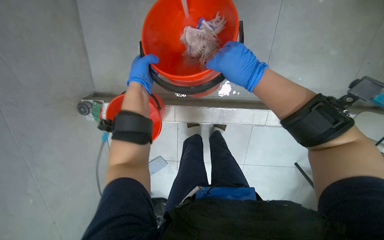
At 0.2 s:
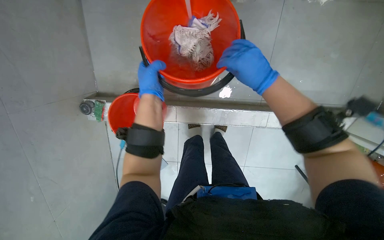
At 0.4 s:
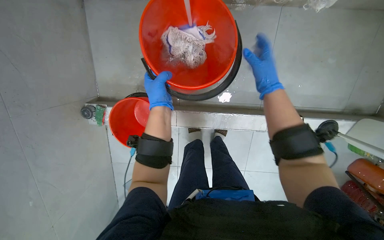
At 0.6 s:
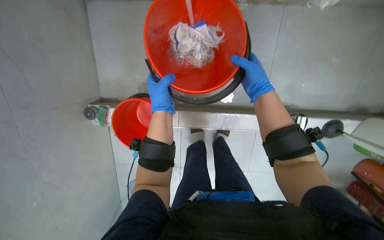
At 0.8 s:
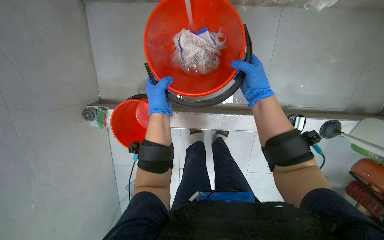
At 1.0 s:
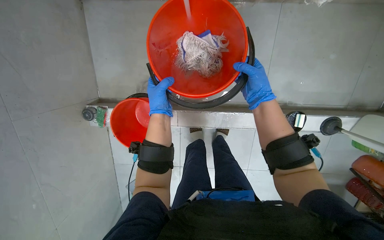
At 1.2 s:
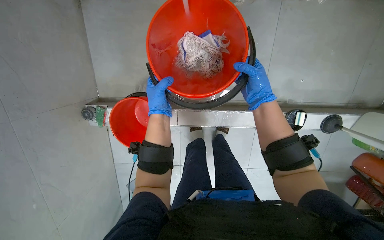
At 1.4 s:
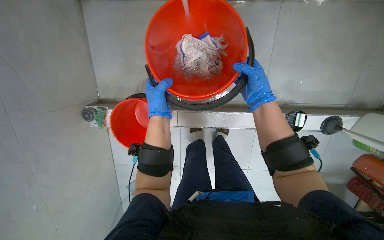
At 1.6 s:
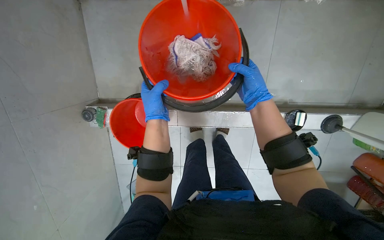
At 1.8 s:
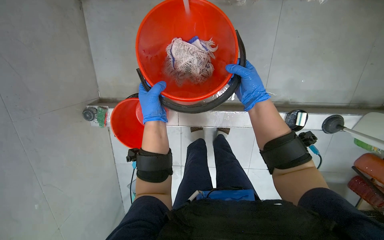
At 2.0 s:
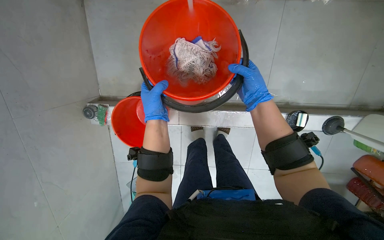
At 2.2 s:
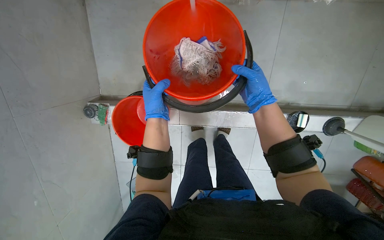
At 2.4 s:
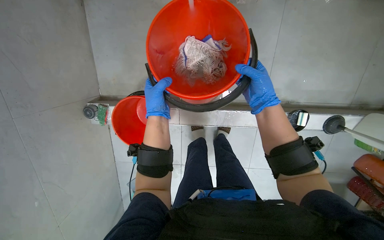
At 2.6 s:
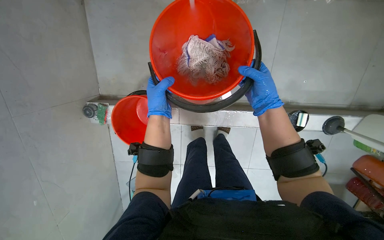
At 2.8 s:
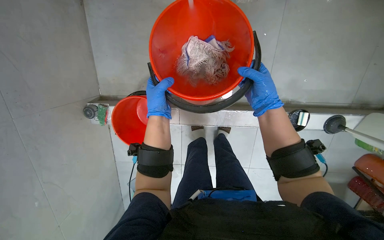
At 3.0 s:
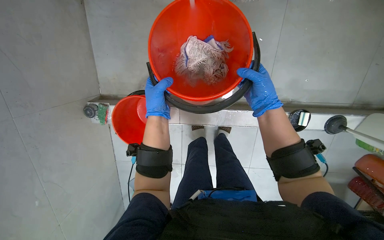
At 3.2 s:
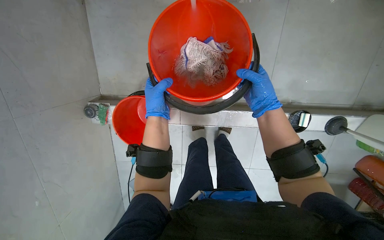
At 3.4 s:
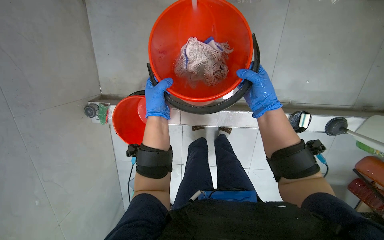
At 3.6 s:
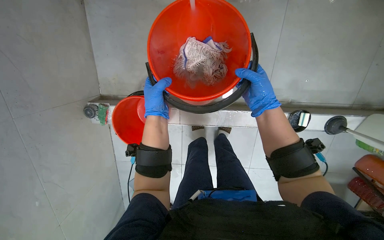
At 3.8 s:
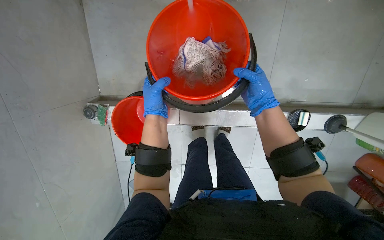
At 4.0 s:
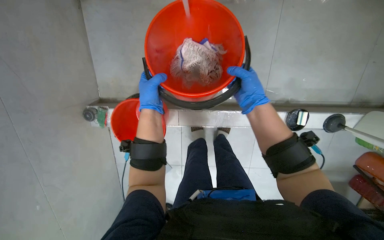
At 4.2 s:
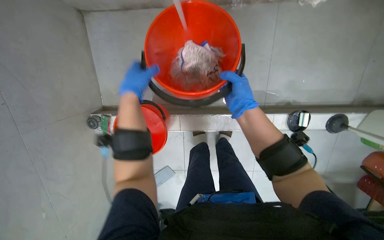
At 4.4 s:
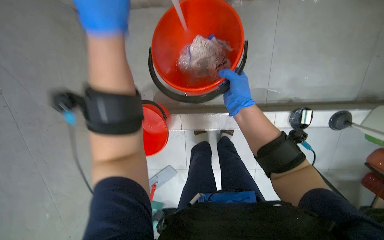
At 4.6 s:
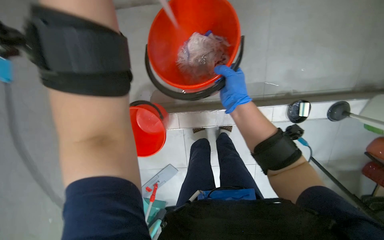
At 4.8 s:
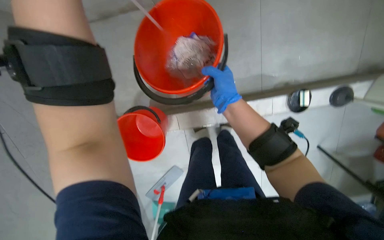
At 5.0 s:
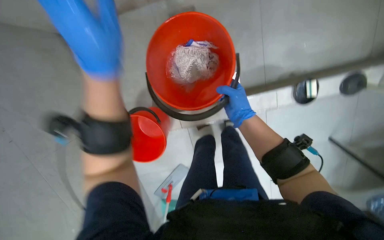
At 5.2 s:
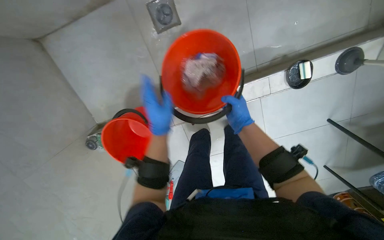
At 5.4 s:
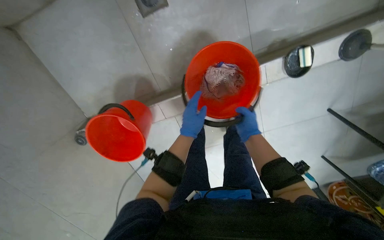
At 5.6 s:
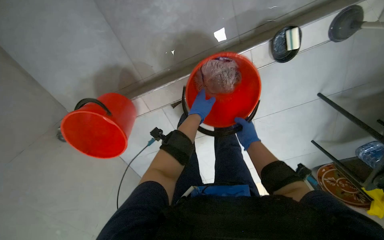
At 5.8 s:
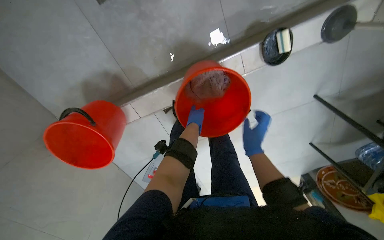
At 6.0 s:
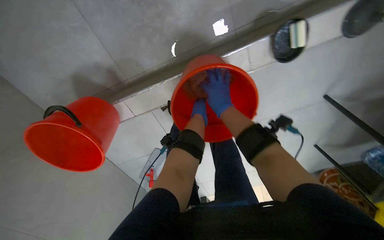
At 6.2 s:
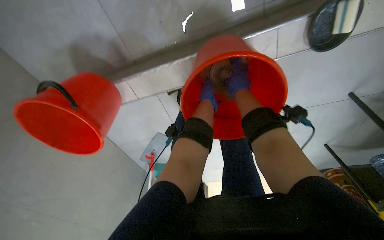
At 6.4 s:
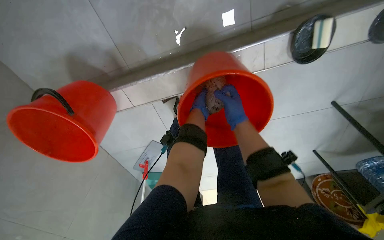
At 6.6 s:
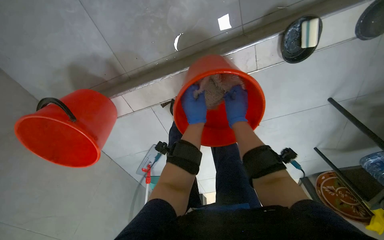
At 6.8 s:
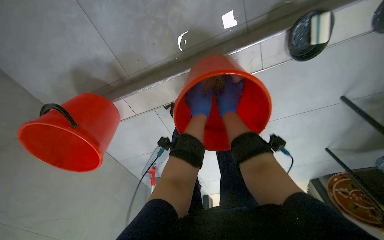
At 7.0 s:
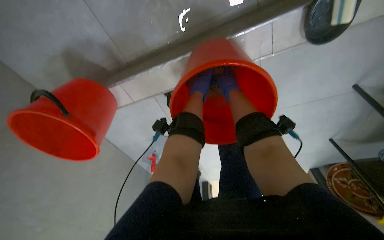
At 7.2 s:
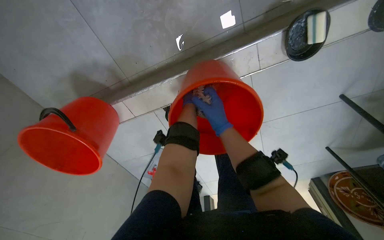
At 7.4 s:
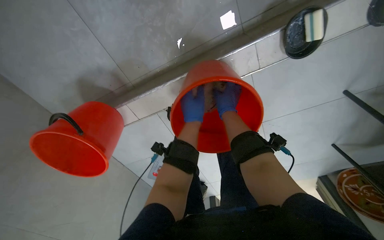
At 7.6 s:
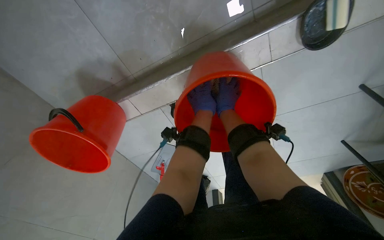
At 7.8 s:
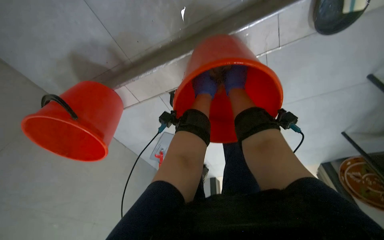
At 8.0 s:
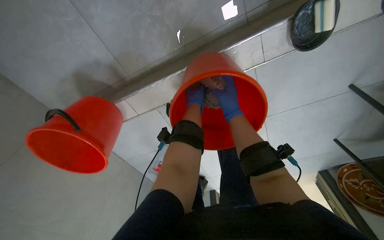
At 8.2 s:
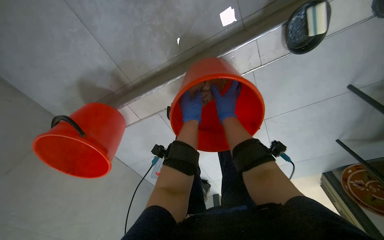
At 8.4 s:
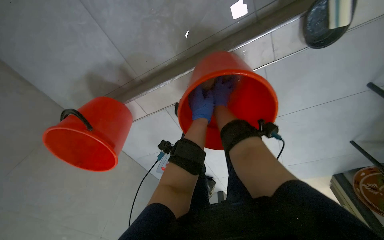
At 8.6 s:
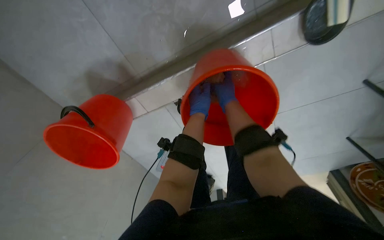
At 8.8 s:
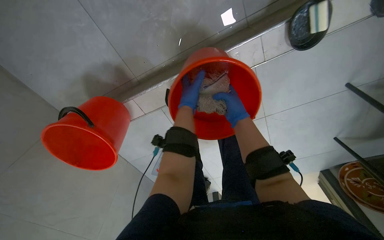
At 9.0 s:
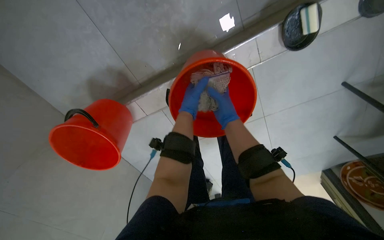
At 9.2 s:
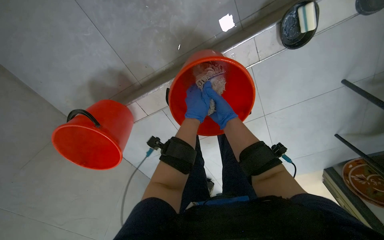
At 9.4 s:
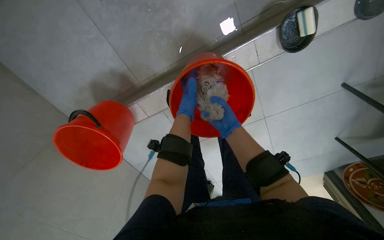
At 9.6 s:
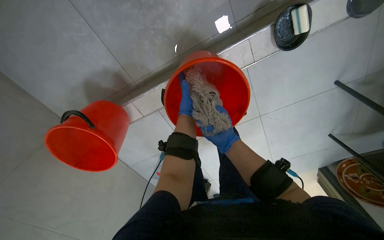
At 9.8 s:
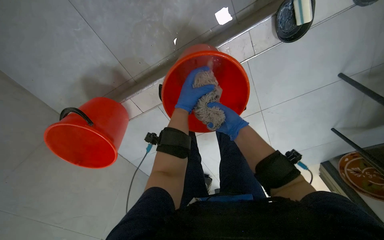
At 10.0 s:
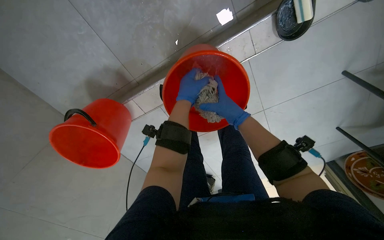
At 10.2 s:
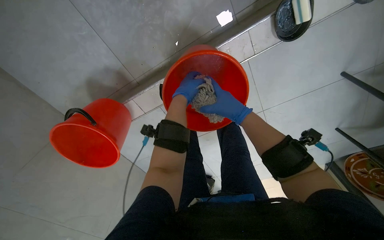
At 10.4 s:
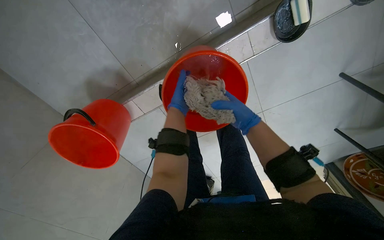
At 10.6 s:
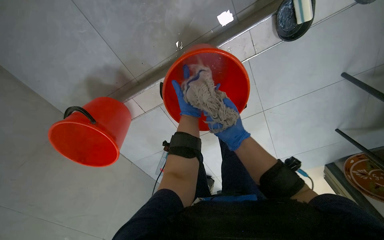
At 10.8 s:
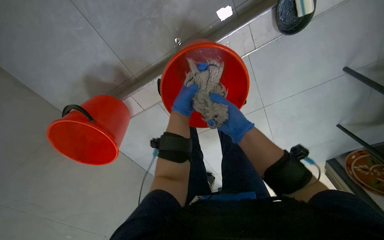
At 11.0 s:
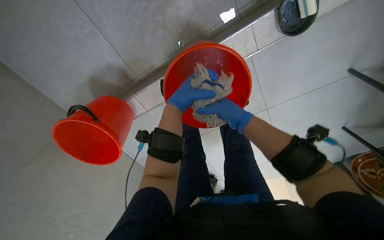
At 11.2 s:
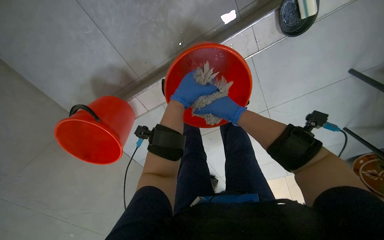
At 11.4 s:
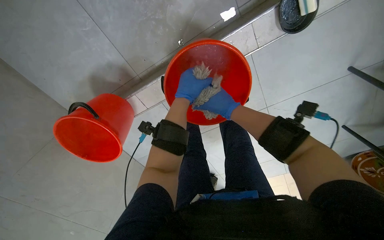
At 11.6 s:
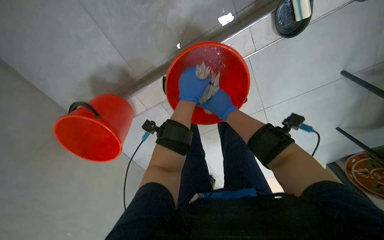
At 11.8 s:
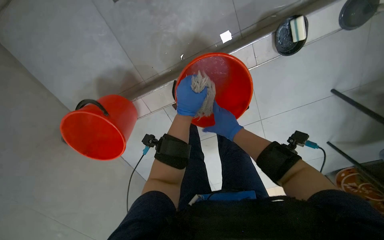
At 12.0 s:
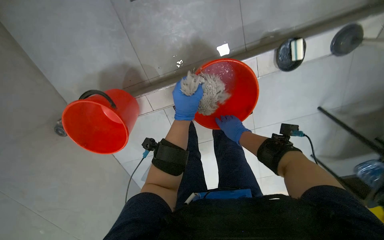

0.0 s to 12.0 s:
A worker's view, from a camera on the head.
Job: preparing cleaning supplies.
The whole recording: Preparing cleaning tools and solution. The worker prepares the mop and cleaning solution in a bucket.
1.6 to 3.0 s: The hands make small movements and keep their place.
3.0 to 4.4 s: The left hand is displaced nearer to the camera and up the picture by about 30 cm.
4.4 to 6.0 s: The head travels roughly 40 cm. The camera pitches downward, by roughly 20 degrees.
6.0 to 7.6 s: The right hand swings up and down the picture, roughly 10 cm each way, with 3 reversals, while the left hand shifts approximately 10 cm nearer to the camera.
7.6 to 9.0 s: The right hand goes roughly 10 cm nearer to the camera.
9.0 to 10.4 s: The right hand goes farther from the camera and returns, about 10 cm each way.
10.4 to 12.0 s: The left hand goes farther from the camera and returns, approximately 10 cm each way. Meanwhile the right hand goes nearer and farther, roughly 15 cm each way, reversing 2 times.

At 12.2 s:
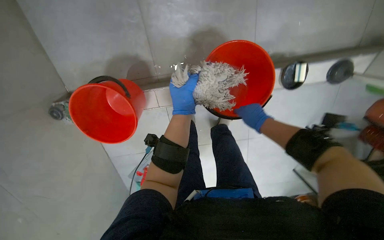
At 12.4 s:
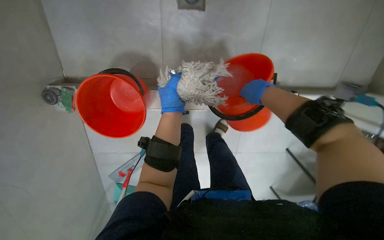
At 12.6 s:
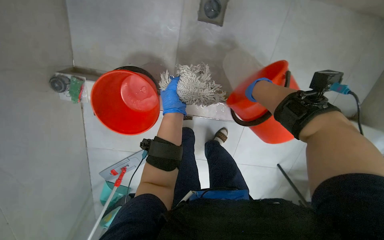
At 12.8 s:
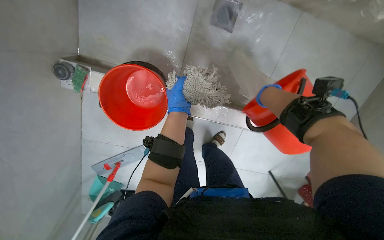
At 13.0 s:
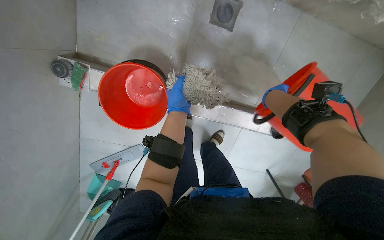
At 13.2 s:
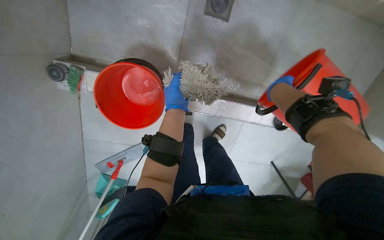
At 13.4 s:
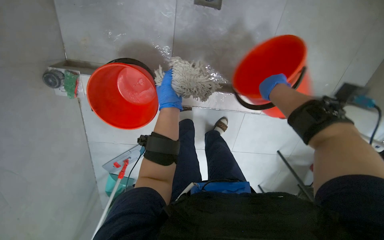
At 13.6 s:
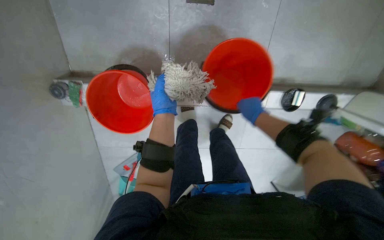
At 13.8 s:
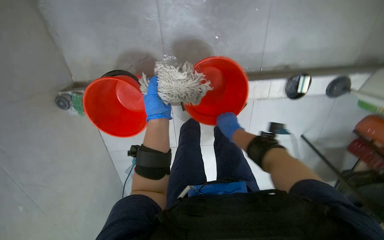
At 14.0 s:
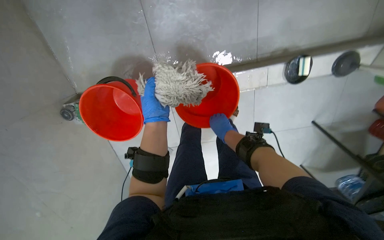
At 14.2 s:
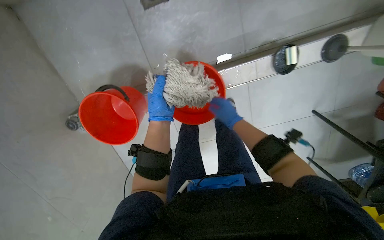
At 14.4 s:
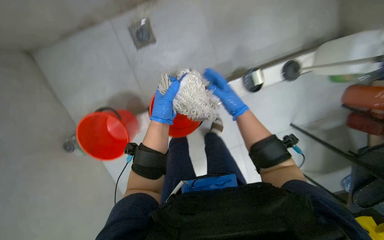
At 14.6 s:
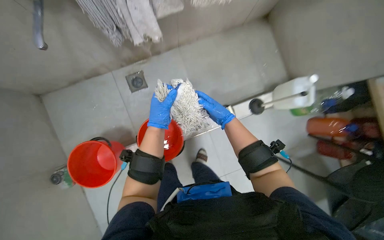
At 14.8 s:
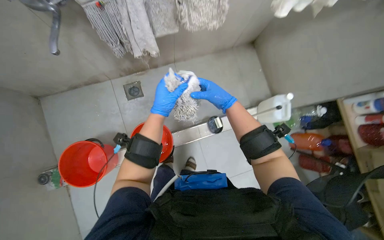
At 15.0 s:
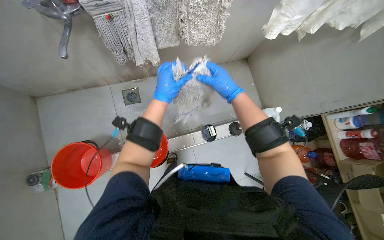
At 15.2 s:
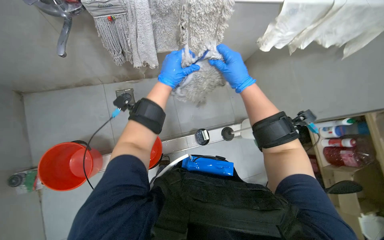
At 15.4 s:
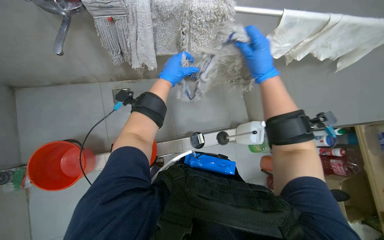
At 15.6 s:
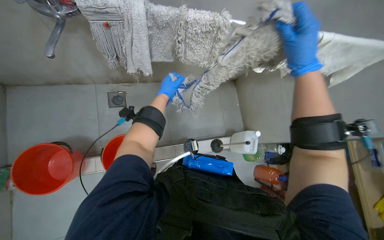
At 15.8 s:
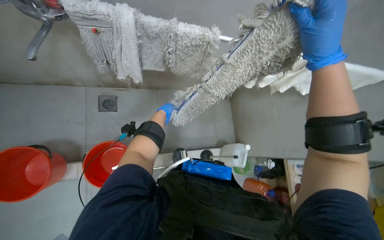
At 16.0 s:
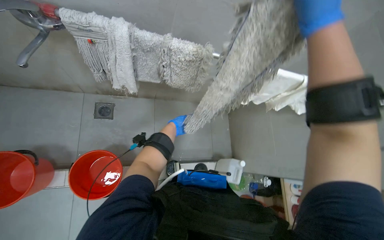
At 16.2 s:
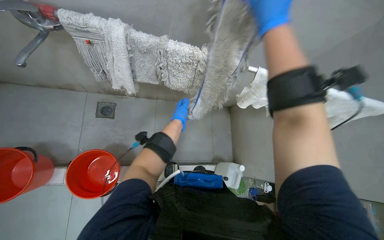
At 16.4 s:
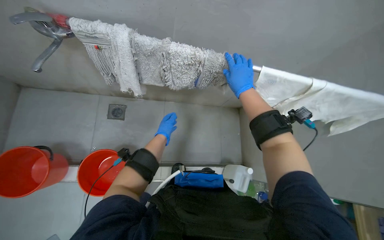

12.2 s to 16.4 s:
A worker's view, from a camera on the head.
Job: preparing cleaning supplies.
The whole recording: Preparing cleaning tools and solution. The worker prepares the mop and cleaning solution in a bucket.
13.6 to 15.0 s: The camera is carried approximately 40 cm. The view tips upward by roughly 35 degrees.
15.0 to 16.4 s: The camera pitches upward, by approximately 15 degrees. The right hand is displaced to the right by roughly 20 cm, and reaches about 25 cm nearer to the camera, then returns, while the left hand goes approximately 15 cm farther from the camera.

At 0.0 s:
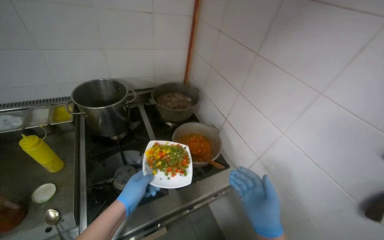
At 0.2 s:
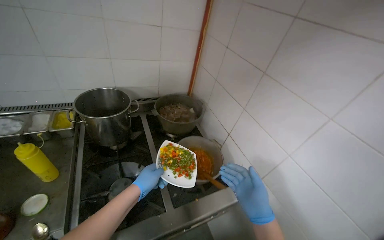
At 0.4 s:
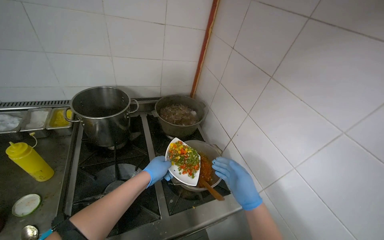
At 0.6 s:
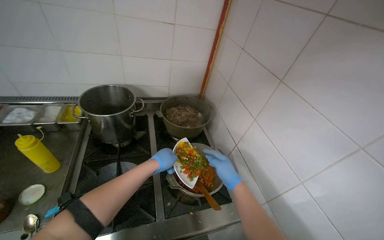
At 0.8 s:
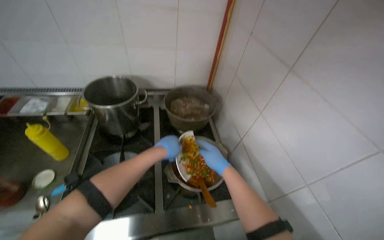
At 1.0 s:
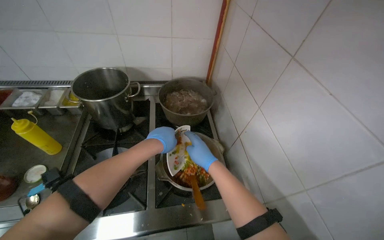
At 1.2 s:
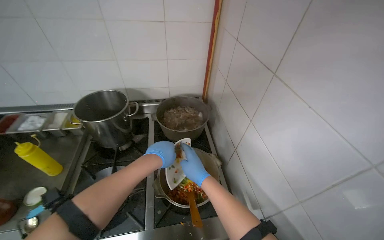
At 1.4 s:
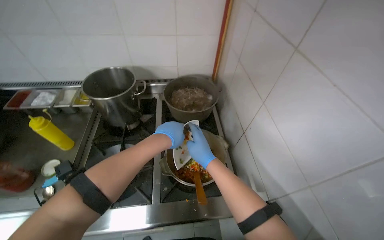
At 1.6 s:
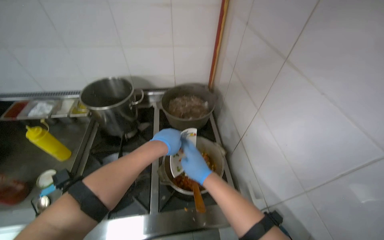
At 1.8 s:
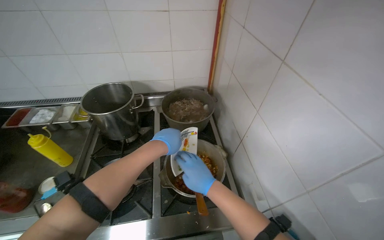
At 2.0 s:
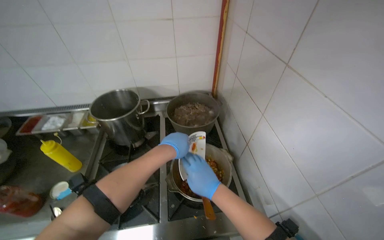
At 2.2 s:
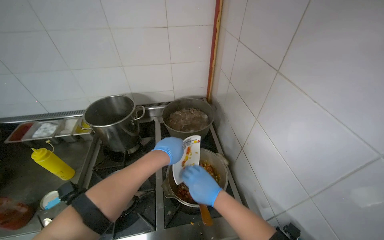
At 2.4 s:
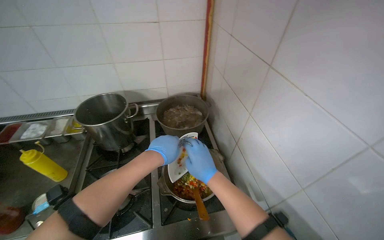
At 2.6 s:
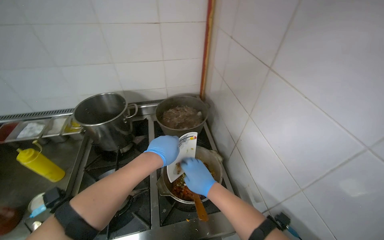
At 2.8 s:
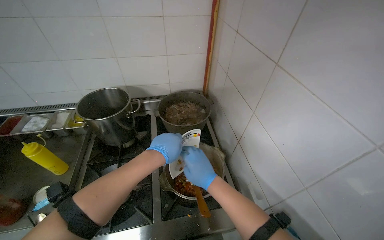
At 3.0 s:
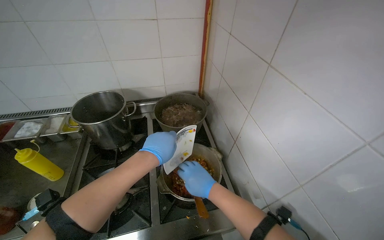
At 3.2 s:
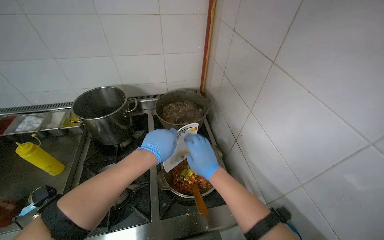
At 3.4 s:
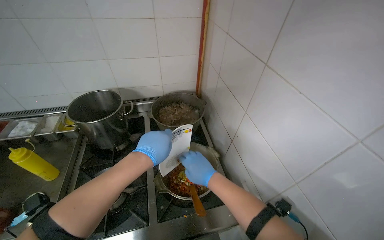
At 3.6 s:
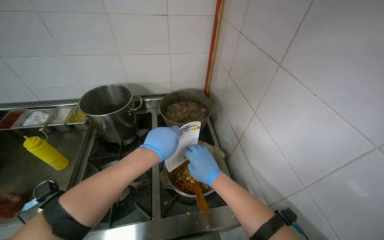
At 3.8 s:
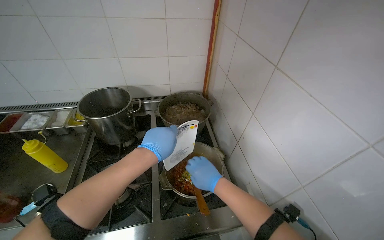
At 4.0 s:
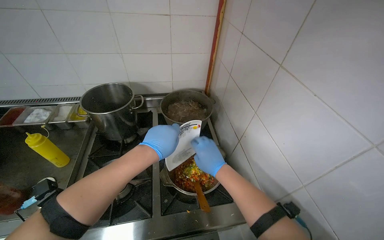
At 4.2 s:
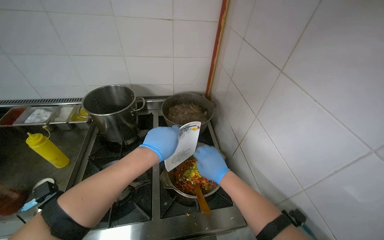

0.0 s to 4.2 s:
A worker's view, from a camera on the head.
Job: cooking food.
The whole recording: Adding and stirring vegetables in pot. The worker pours chopped vegetables into a pot and stirs them.
0.0 to 1.4 s: The view swings some 20 degrees to the left. The left hand travels to the right, up the picture and farther from the camera by roughly 35 cm. The right hand travels farther from the camera and up the picture by some 35 cm.
1.4 to 4.2 s: The hands make small movements and keep their place.
